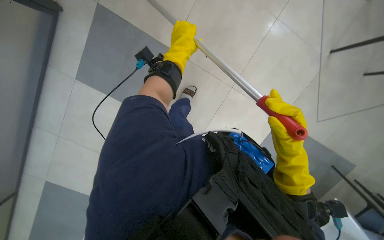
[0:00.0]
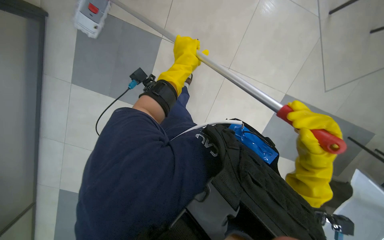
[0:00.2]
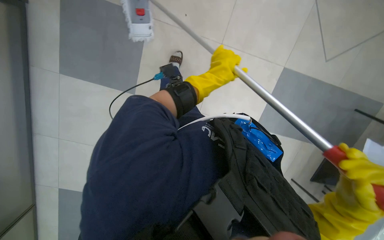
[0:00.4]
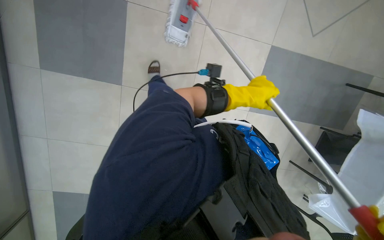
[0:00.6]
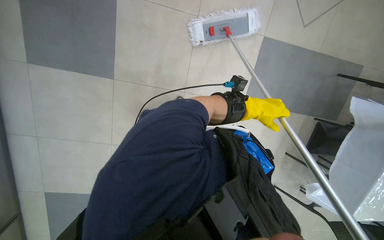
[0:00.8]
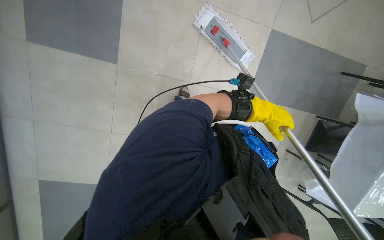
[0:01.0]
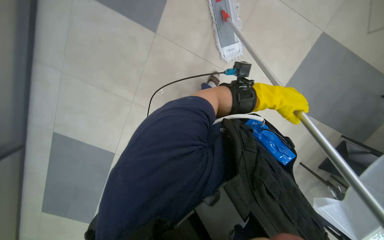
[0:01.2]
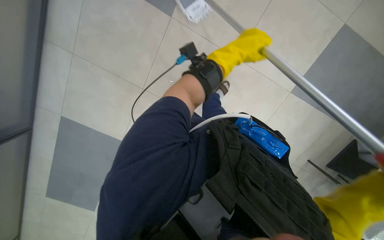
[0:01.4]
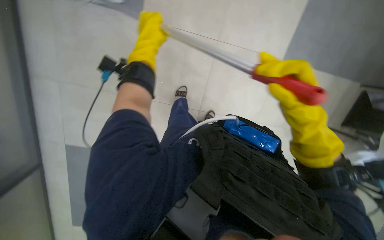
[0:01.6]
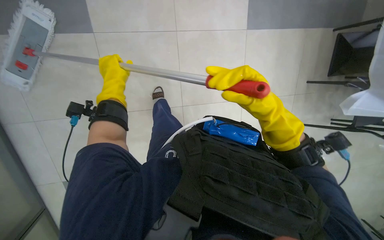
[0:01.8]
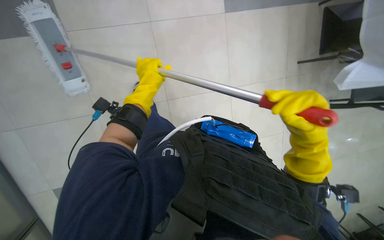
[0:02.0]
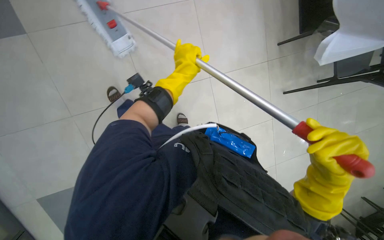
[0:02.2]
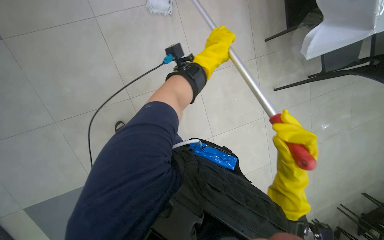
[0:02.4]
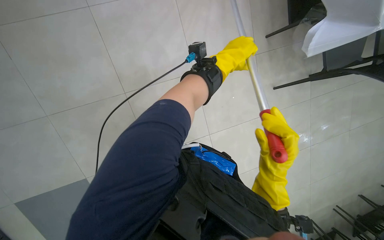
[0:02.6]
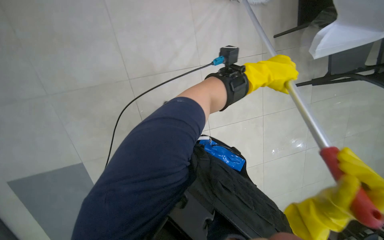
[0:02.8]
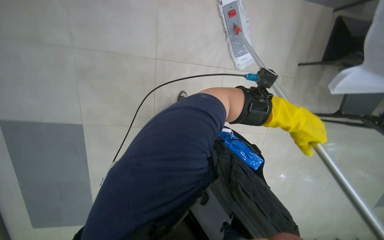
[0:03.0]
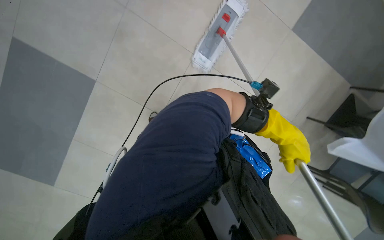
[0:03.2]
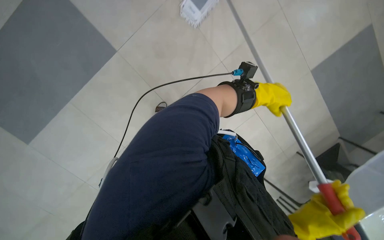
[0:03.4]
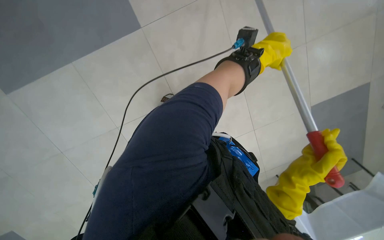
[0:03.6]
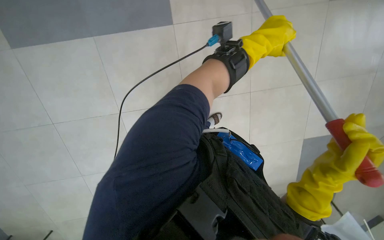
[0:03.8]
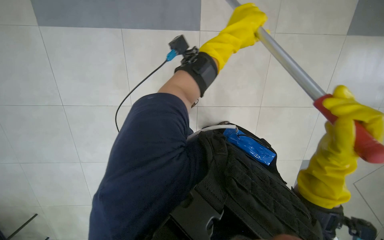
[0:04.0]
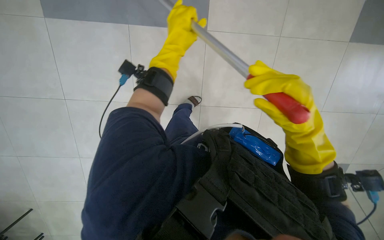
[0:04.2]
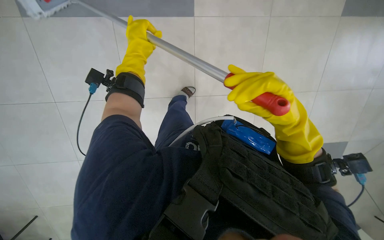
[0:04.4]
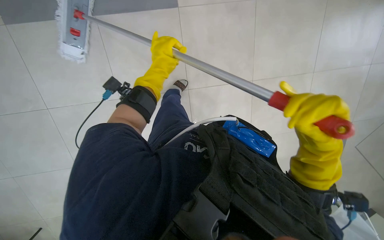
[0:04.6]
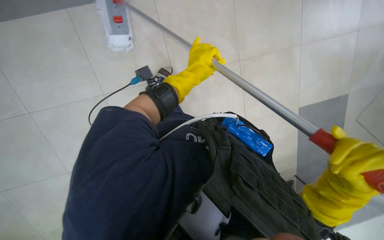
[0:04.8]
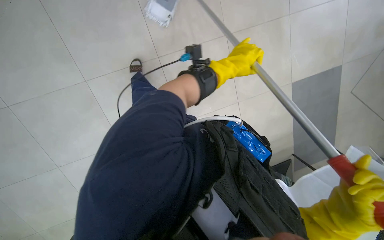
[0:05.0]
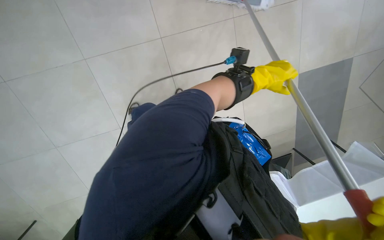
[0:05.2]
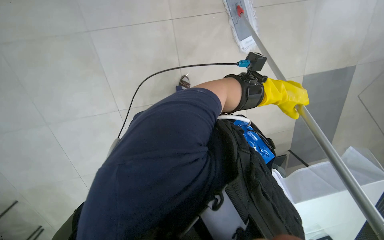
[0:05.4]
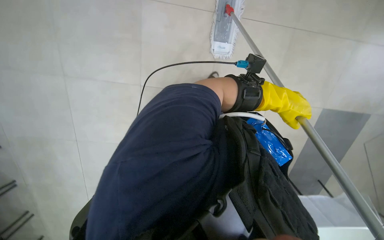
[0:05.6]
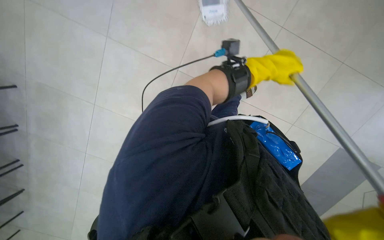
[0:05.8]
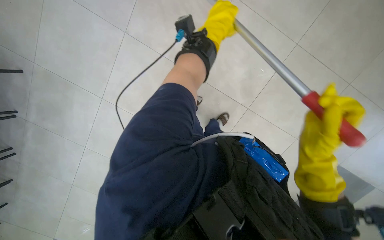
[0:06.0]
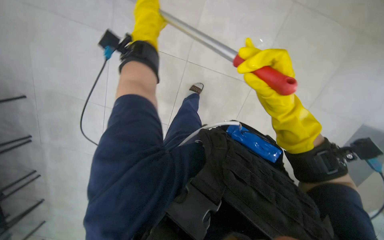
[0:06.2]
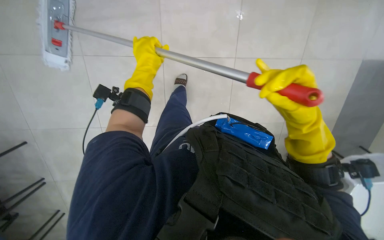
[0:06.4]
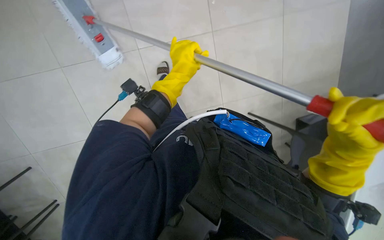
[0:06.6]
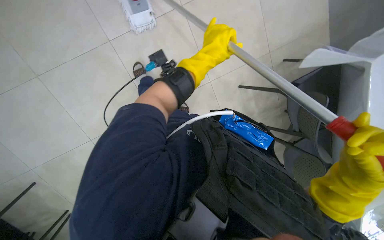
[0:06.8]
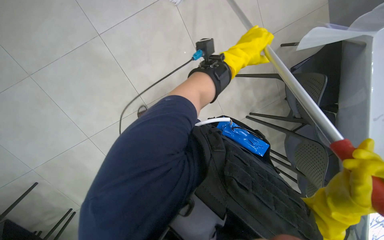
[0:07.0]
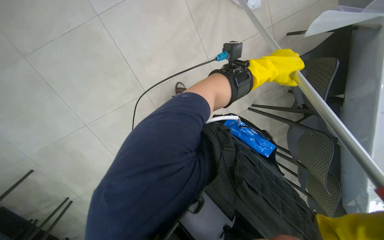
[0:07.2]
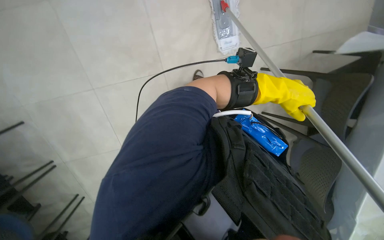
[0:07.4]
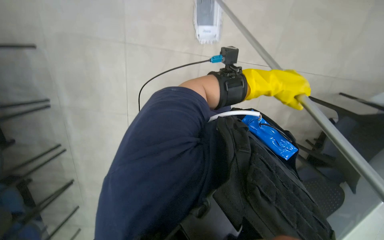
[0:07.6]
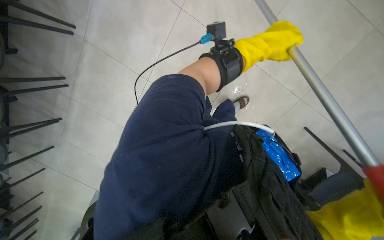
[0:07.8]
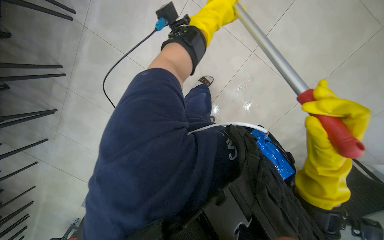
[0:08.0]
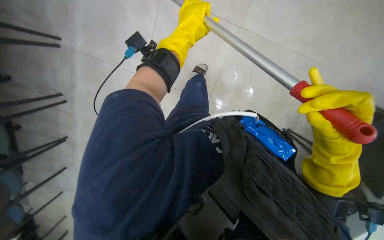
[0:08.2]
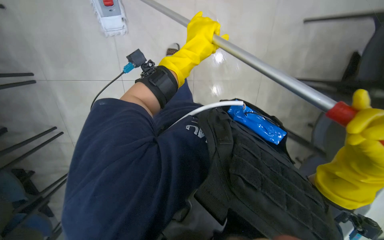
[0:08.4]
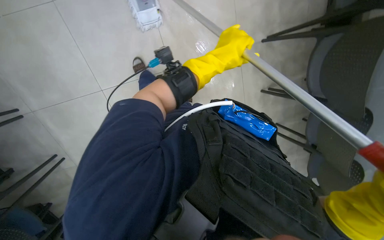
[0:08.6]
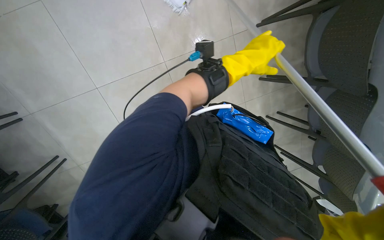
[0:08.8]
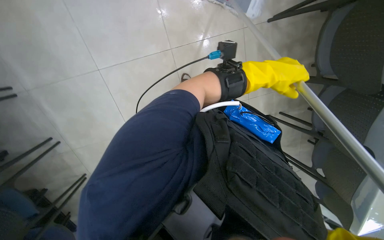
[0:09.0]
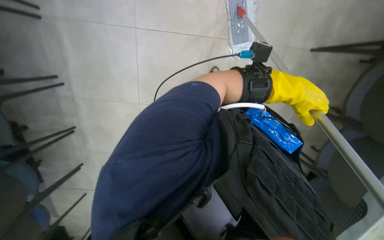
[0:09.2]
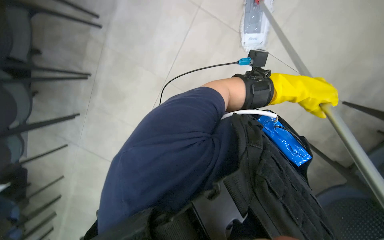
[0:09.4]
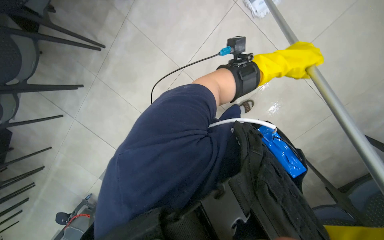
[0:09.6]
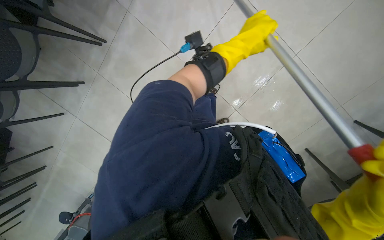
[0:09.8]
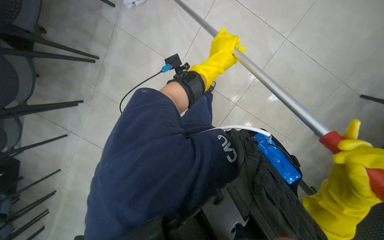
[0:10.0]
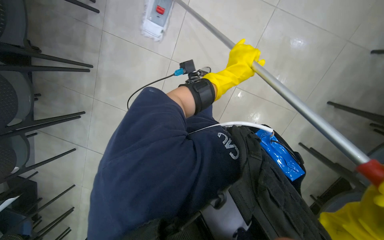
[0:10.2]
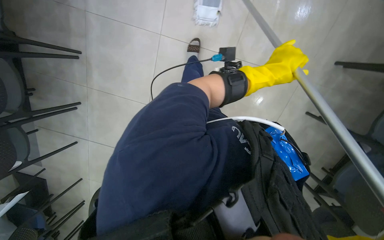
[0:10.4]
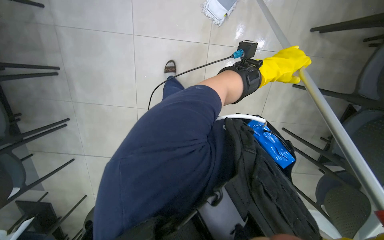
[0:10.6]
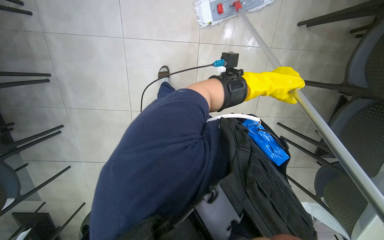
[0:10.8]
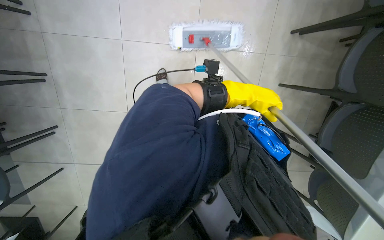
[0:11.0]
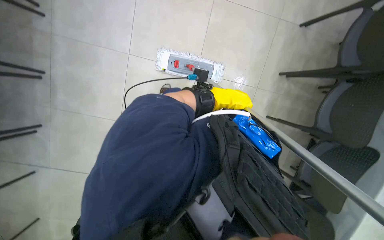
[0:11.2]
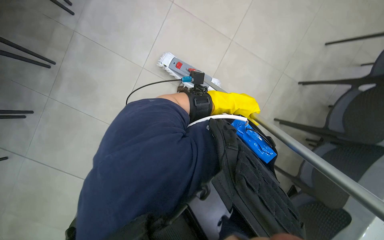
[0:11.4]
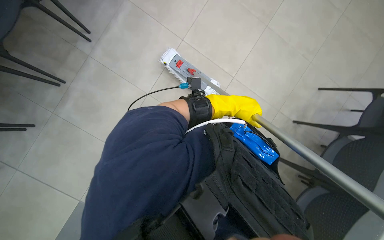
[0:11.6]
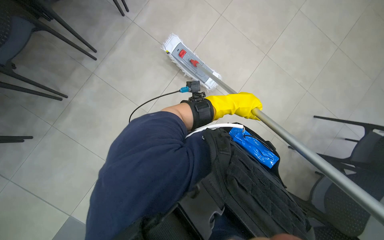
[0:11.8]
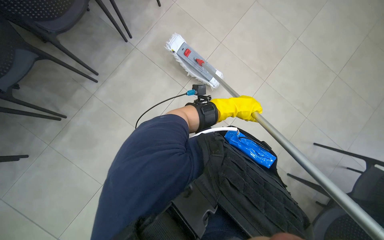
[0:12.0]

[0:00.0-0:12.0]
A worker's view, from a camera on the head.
Job: mopping floor.
The whole recording: Mopping the floor. The worker mops the floor with a mop, periodically dipping it into a bucket on a cleaning cart.
0:01.6 to 0:03.0: The left hand goes about 70 cm to the right.
0:03.0 to 0:04.4: The camera is aimed approximately 20 degrees further to the left. The left hand heads to the left and up the picture, covering some 40 cm.
0:04.4 to 0:06.0: The left hand moves to the right, farther from the camera and up the picture, roughly 25 cm.
0:06.0 to 0:07.6: The view tips downward by about 15 degrees.
0:07.6 to 0:09.0: The view tips downward by roughly 40 degrees.
0:09.0 to 0:10.4: The wearer looks some 10 degrees further downward. The left hand swings left and right, roughly 25 cm each way, with 2 reversals.
0:10.4 to 0:12.0: The view tips upward by some 40 degrees. The scene turns roughly 30 degrees clockwise in the picture.

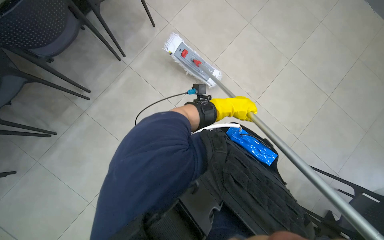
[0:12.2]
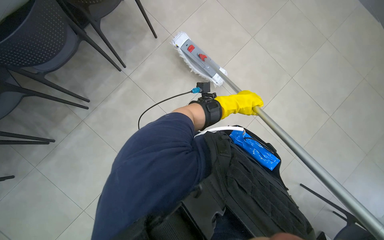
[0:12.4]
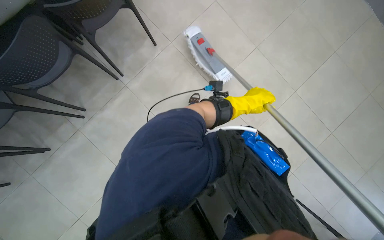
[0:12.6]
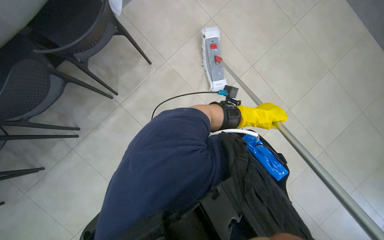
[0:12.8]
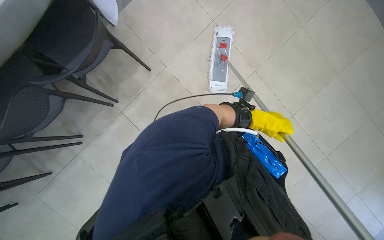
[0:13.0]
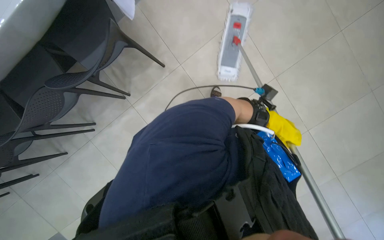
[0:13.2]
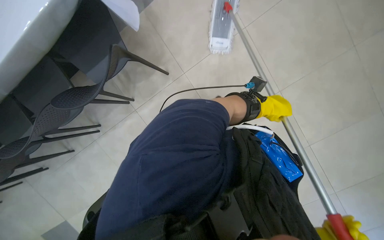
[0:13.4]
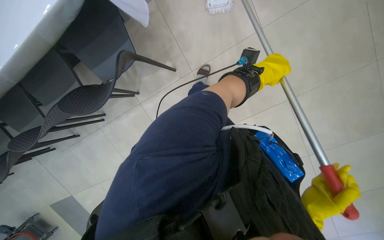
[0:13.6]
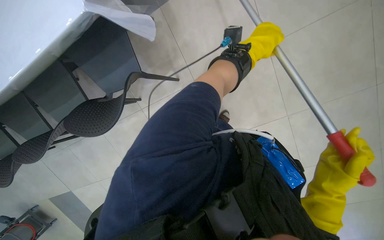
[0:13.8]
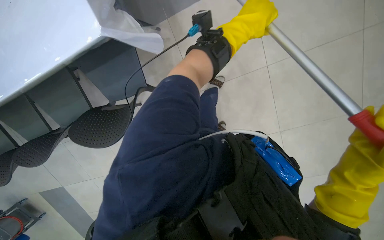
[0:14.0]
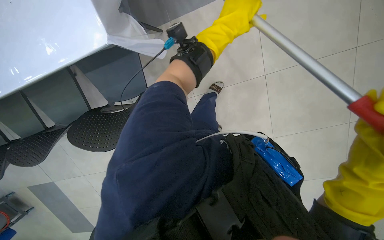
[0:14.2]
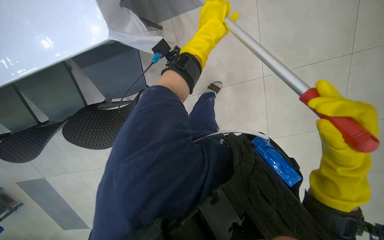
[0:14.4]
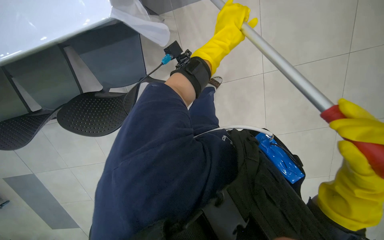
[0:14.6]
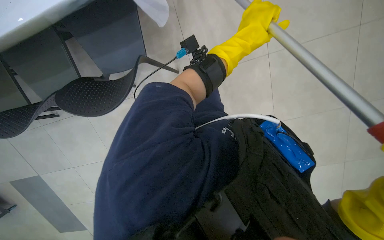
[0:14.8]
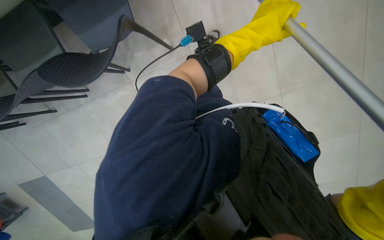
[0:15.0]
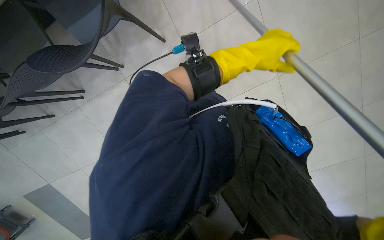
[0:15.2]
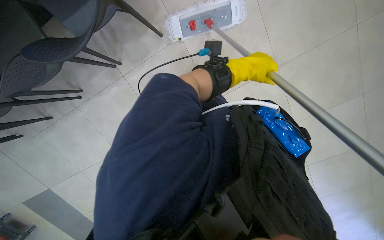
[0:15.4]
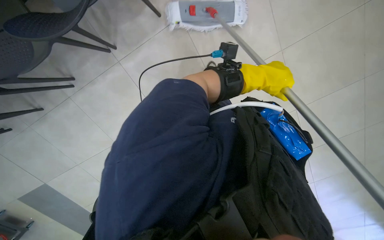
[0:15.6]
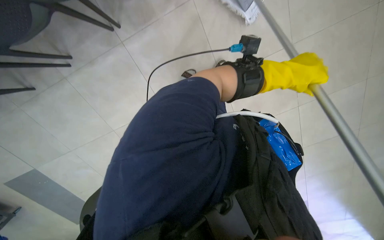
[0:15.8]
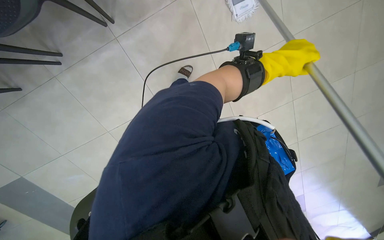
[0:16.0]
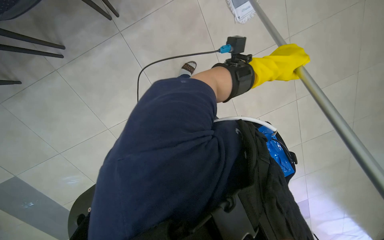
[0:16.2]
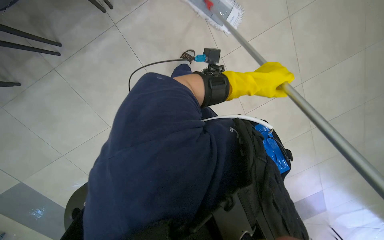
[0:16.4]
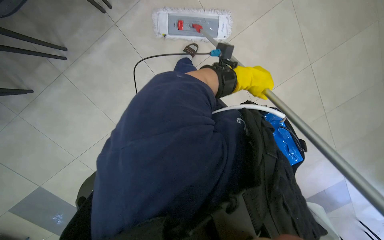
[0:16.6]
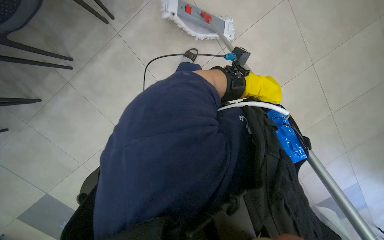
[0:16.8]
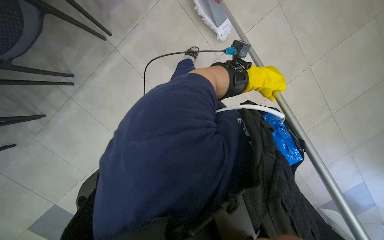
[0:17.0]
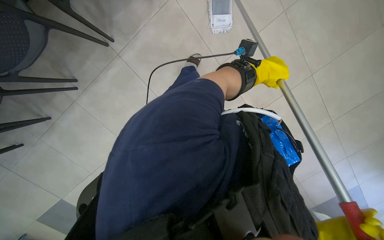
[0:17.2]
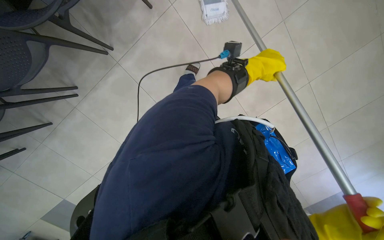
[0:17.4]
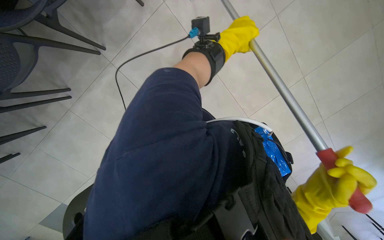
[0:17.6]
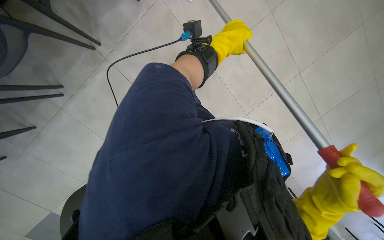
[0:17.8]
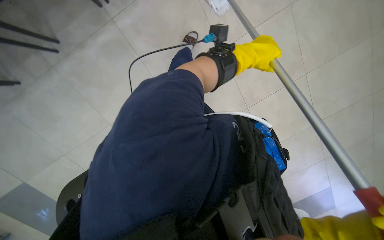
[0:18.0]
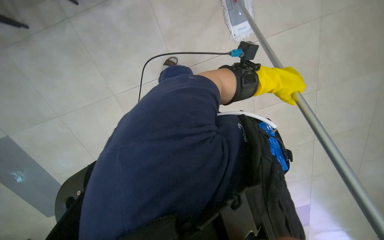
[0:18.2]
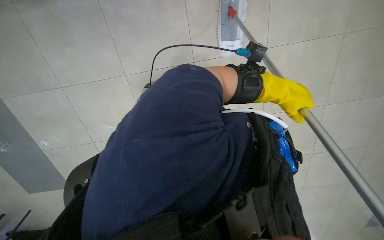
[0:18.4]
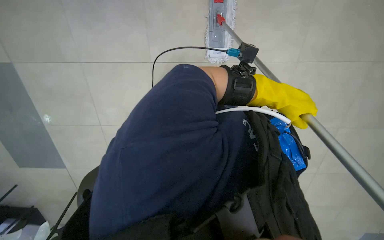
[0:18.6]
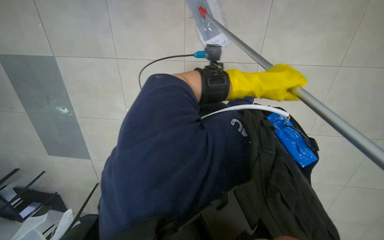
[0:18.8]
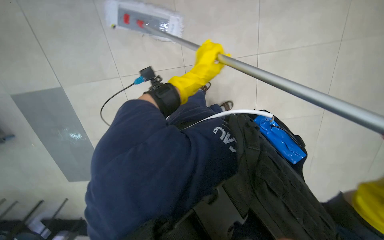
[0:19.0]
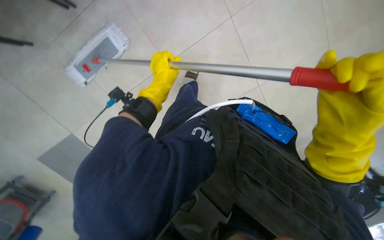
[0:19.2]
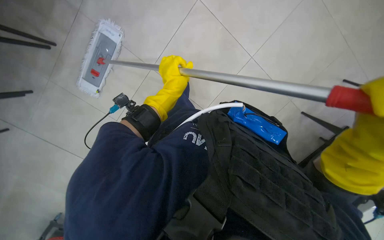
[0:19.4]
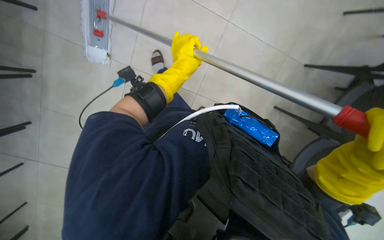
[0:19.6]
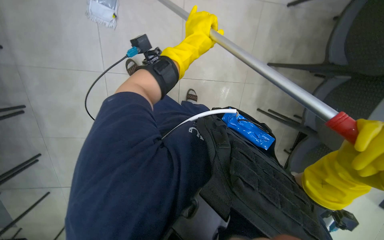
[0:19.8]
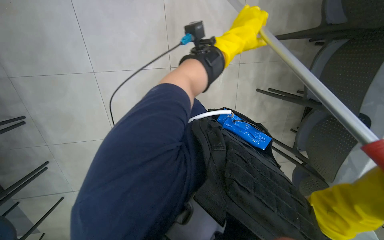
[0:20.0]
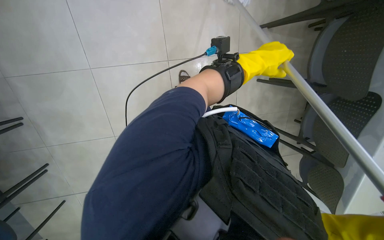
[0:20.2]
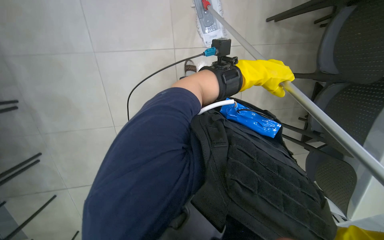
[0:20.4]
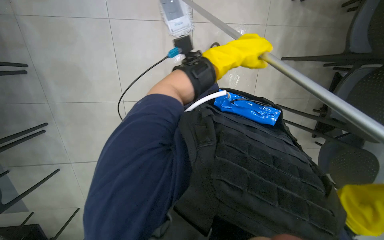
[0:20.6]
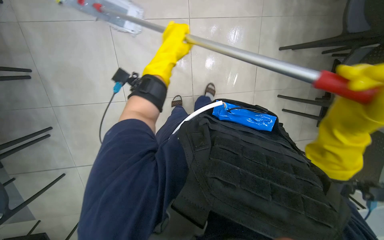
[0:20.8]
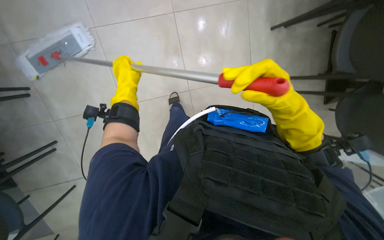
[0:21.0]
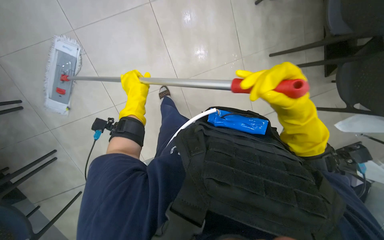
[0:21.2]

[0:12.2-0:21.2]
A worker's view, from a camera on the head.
Job: mopping floor.
The whole recording: Mopping the floor. The worker mops the floor with a mop, periodically dipping it into a bucket on a cleaning cart.
0:12.2 to 0:13.8: The camera sweeps to the left, by about 20 degrees. The left hand is displaced up the picture by about 40 cm.
0:15.2 to 0:16.6: The left hand heads farther from the camera, covering about 10 cm.
0:18.2 to 0:19.8: The left hand is displaced up the picture by some 10 cm.
0:19.8 to 0:21.2: The left hand goes roughly 20 cm to the left, farther from the camera and down the picture.
